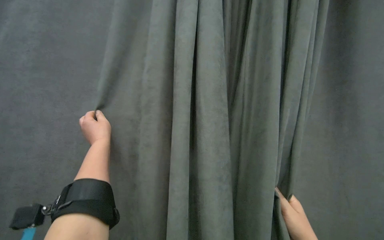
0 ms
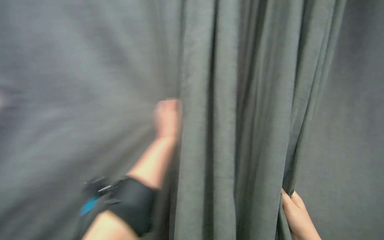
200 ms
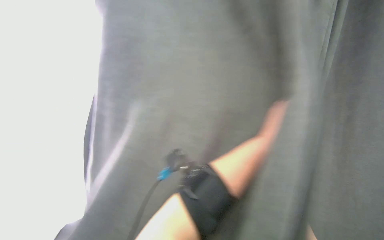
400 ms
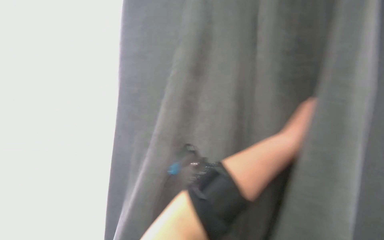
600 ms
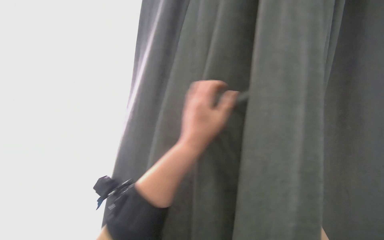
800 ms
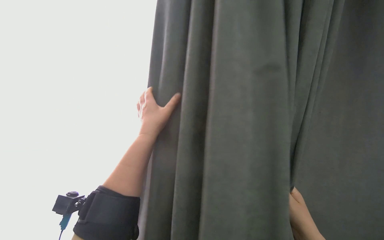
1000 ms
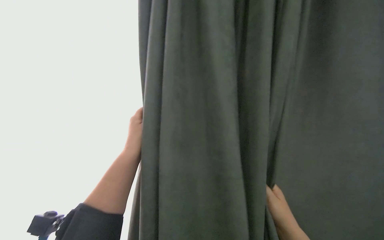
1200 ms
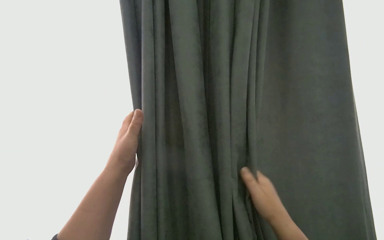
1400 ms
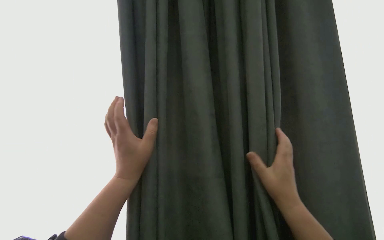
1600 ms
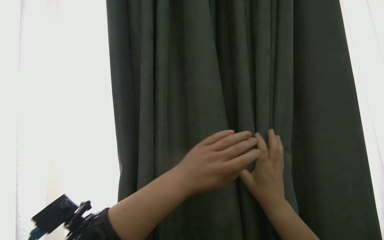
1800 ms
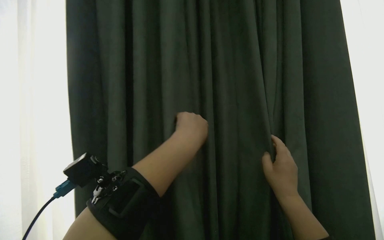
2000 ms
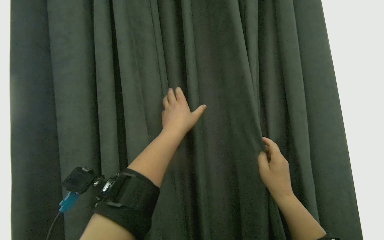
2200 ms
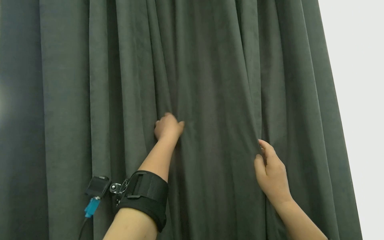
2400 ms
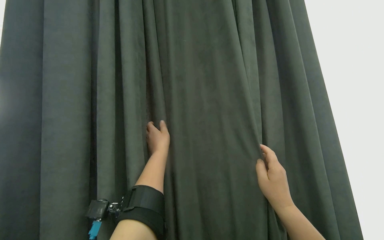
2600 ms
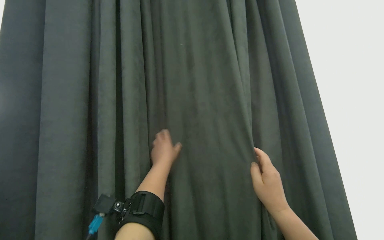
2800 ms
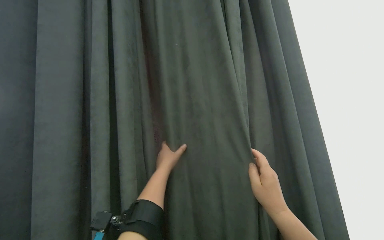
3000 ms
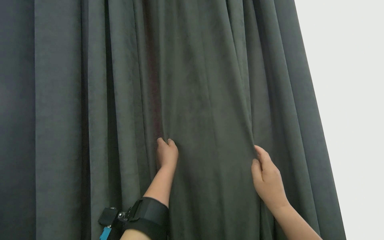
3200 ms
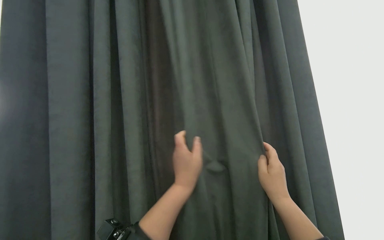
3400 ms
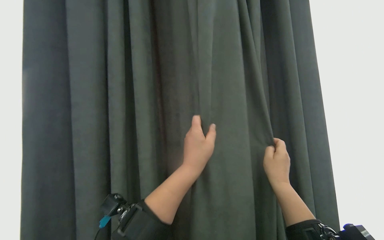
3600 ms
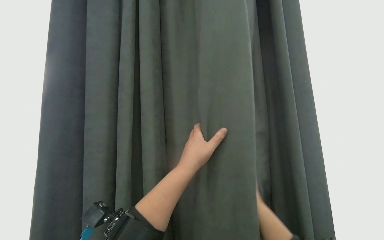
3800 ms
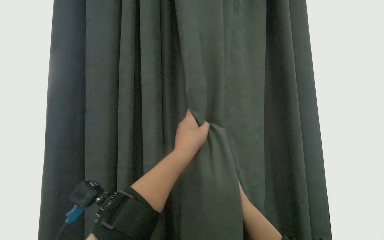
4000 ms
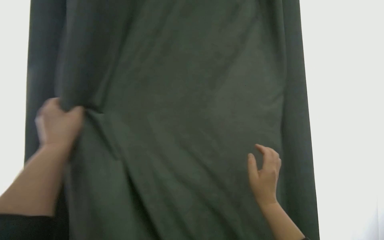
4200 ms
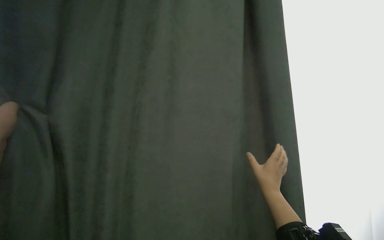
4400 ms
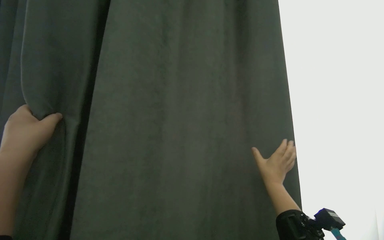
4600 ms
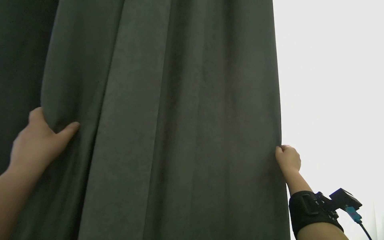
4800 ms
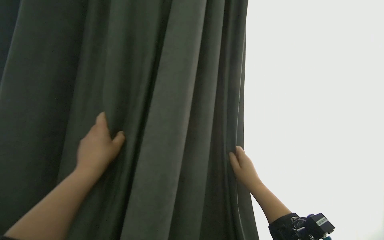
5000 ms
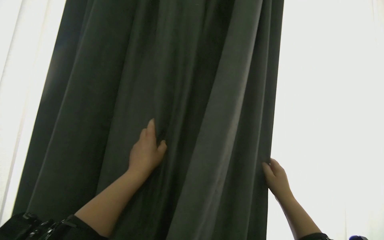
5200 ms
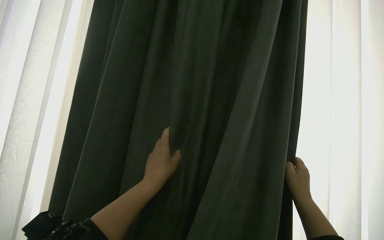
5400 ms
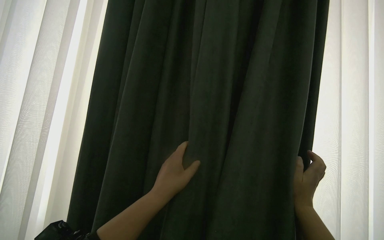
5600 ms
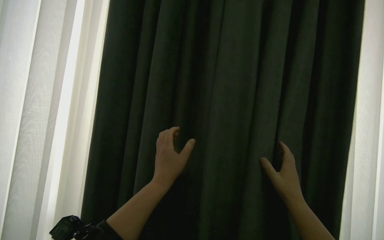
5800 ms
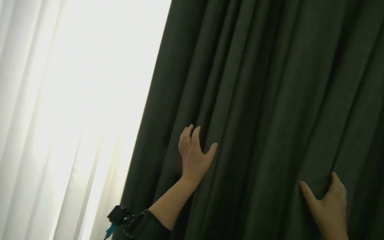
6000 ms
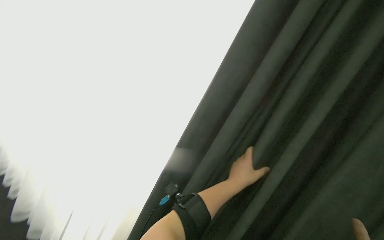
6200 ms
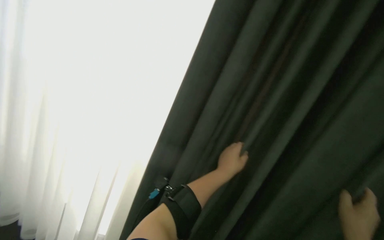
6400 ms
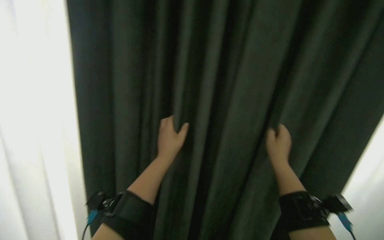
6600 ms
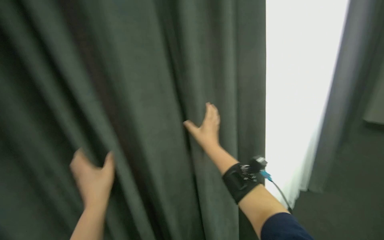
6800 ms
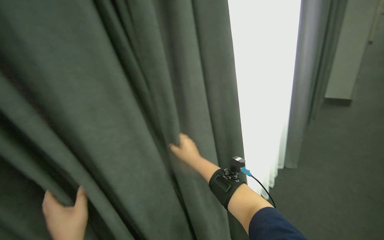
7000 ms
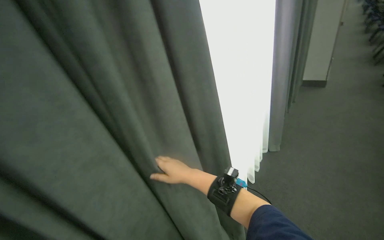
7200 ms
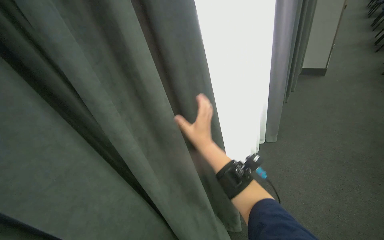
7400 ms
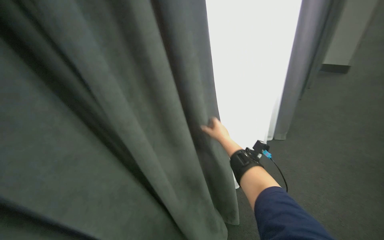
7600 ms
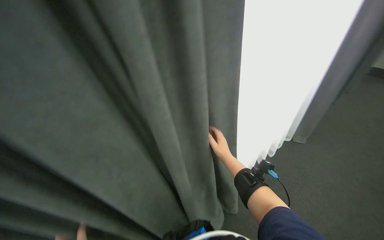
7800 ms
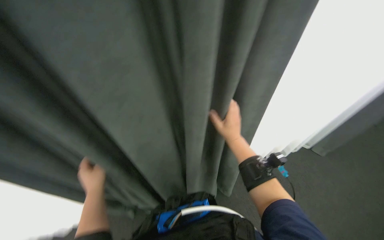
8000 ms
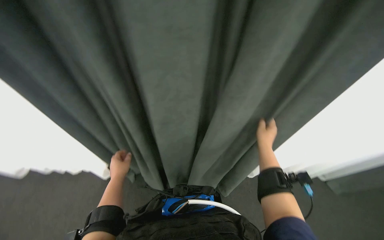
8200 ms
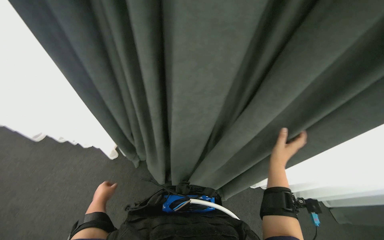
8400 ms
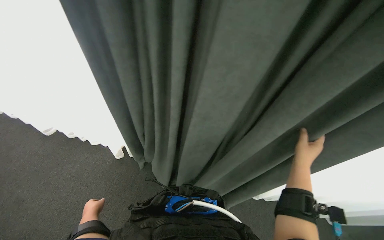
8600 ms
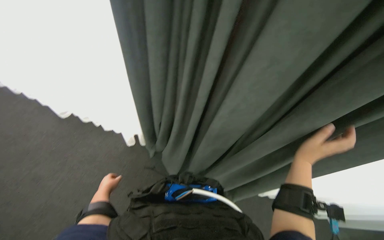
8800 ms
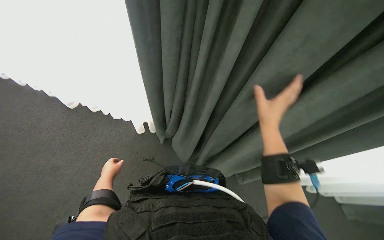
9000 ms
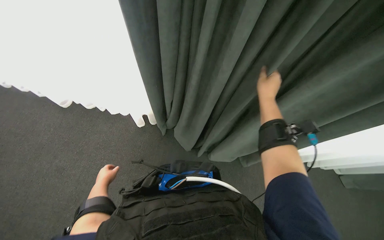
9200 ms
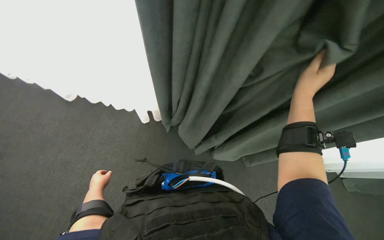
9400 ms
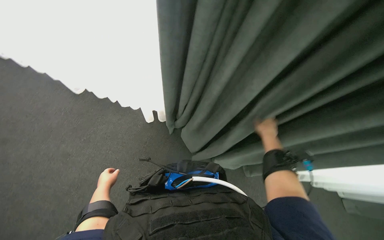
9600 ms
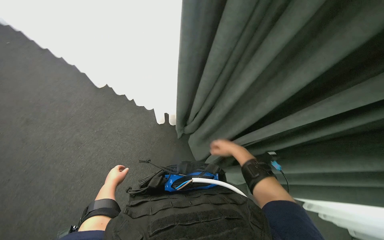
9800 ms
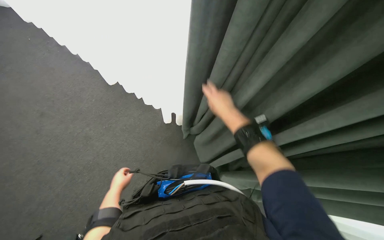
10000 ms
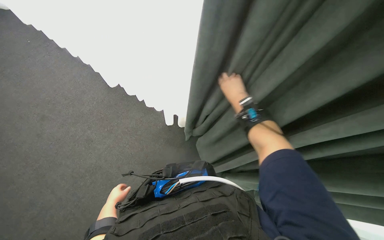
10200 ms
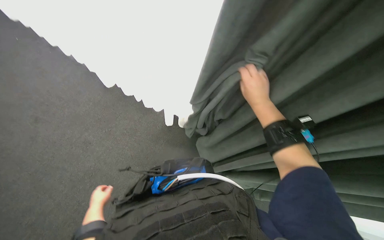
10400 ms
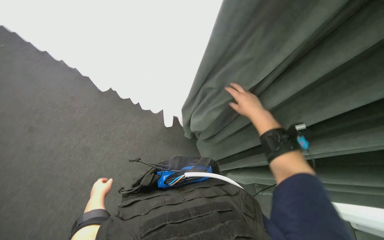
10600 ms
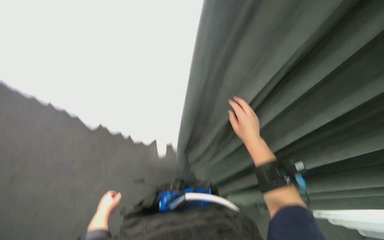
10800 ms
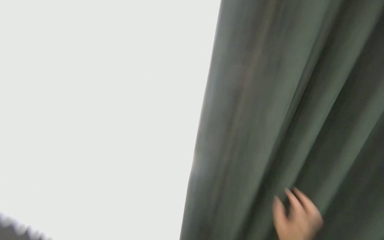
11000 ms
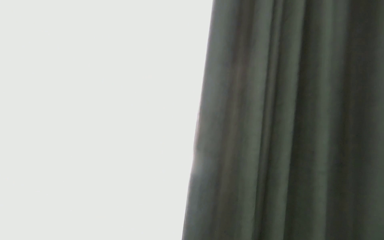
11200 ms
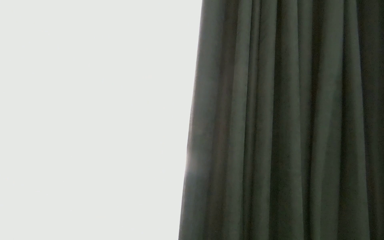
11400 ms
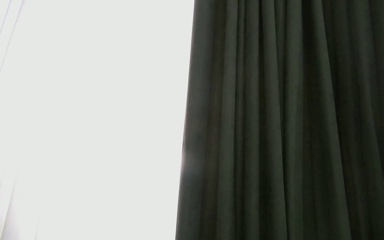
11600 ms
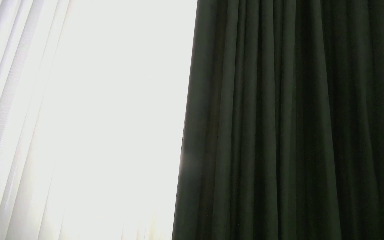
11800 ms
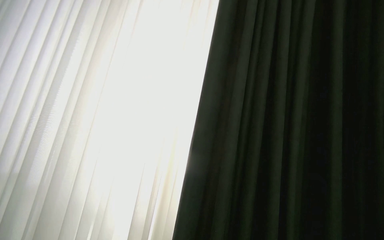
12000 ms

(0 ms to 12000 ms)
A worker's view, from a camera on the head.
Job: organizing items.
The whole recording: Pulling room curtains. The worker pulls and adjusts the grey and white curtains across the window.
1600 ms - 3000 ms: The left hand heads farther from the camera, covering about 10 cm.
3000 ms - 4400 ms: The right hand travels farther from the camera by approximately 15 cm. The left hand travels to the left and nearer to the camera by some 40 cm.
4400 ms - 6000 ms: The left hand heads to the right and farther from the camera, covering some 50 cm. The right hand is displaced to the right by about 15 cm.
6000 ms - 7600 ms: The camera pitches downward, by roughly 20 degrees.
7600 ms - 9000 ms: The wearer's head swings about 60 degrees to the left. The wearer looks roughly 25 degrees further downward.
9000 ms - 10400 ms: The right hand heads up the picture, covering approximately 15 cm, and travels farther from the camera and back again, roughly 20 cm each way.
10400 ms - 12000 ms: The view tilts approximately 25 degrees upward.

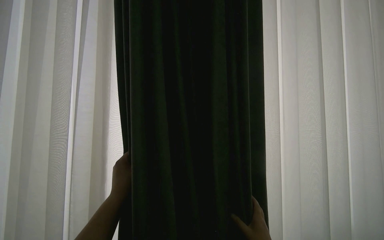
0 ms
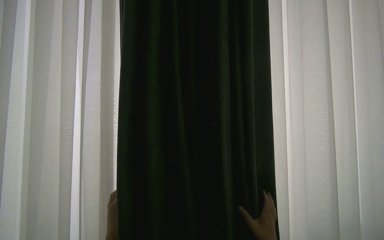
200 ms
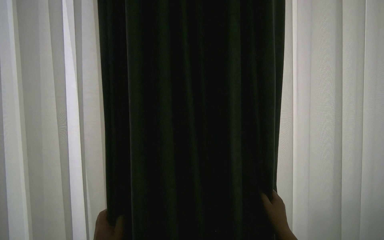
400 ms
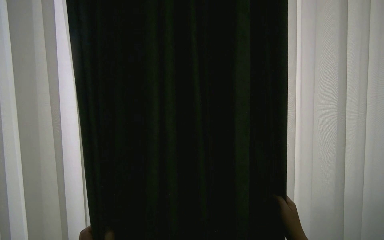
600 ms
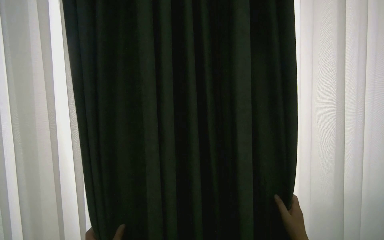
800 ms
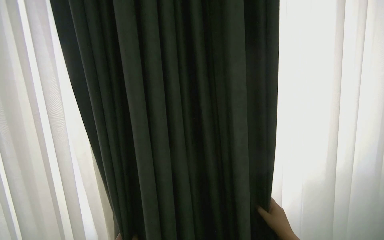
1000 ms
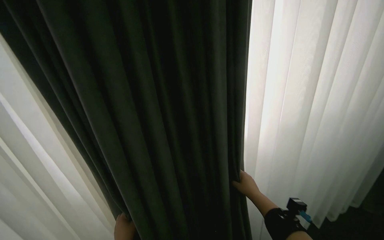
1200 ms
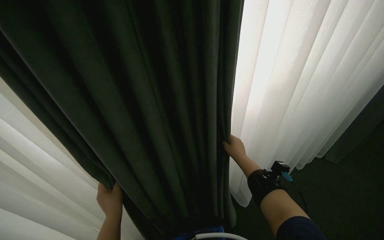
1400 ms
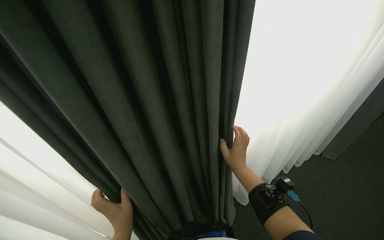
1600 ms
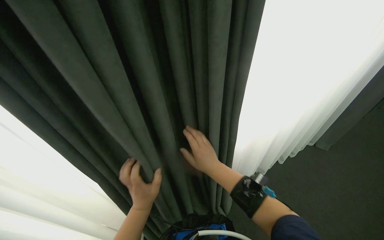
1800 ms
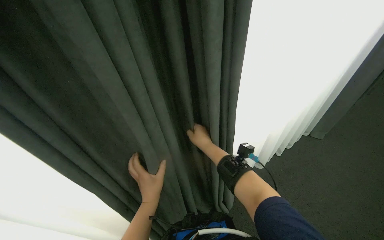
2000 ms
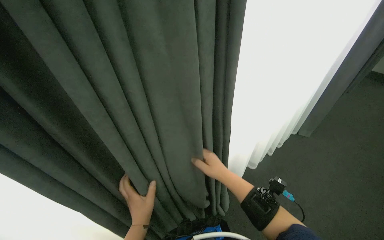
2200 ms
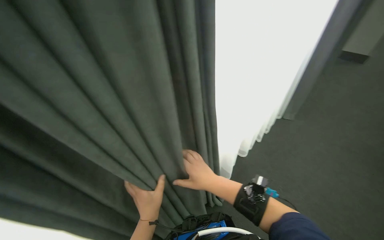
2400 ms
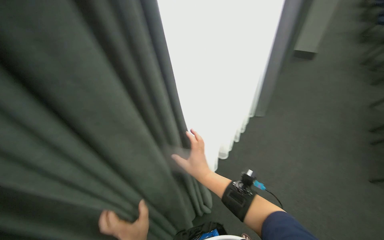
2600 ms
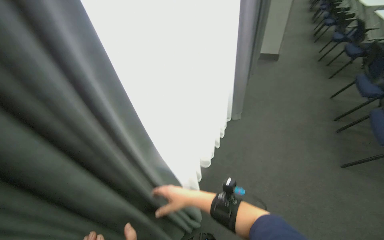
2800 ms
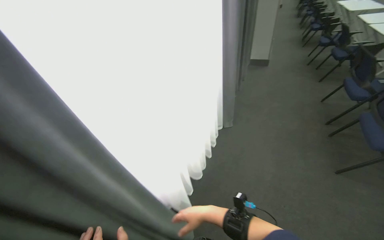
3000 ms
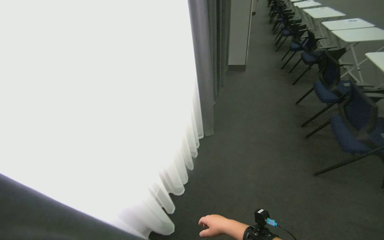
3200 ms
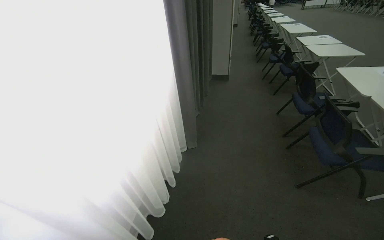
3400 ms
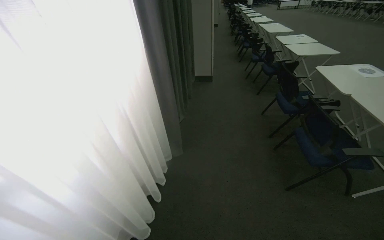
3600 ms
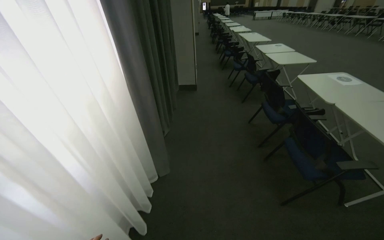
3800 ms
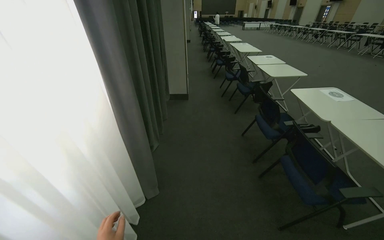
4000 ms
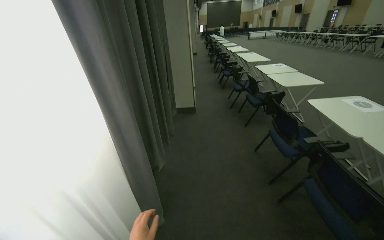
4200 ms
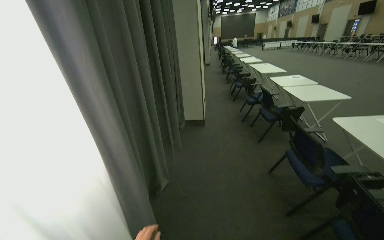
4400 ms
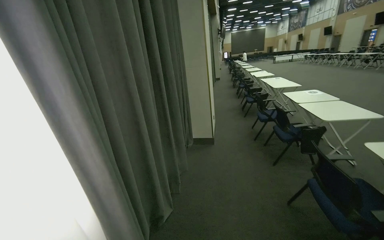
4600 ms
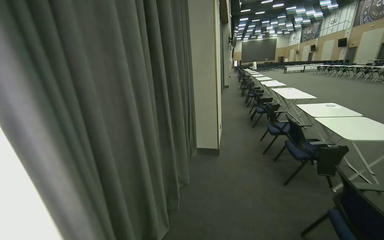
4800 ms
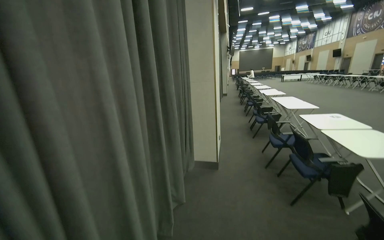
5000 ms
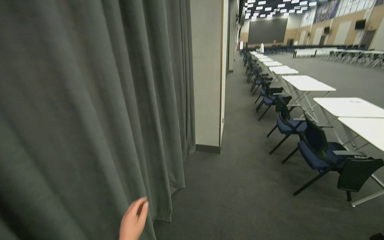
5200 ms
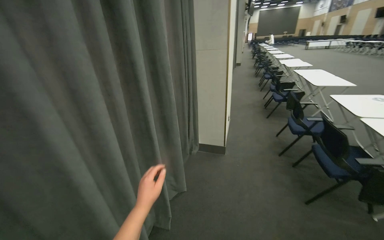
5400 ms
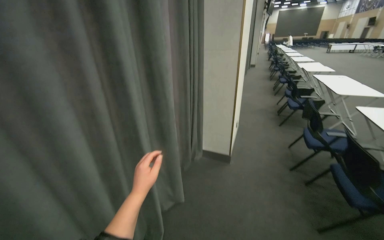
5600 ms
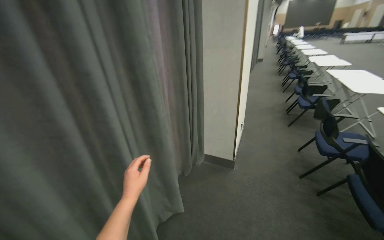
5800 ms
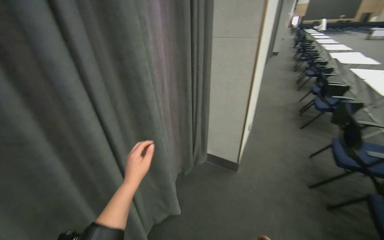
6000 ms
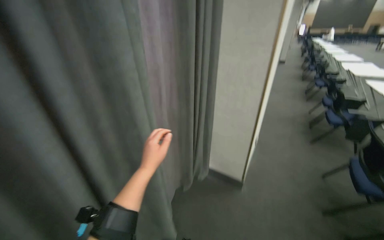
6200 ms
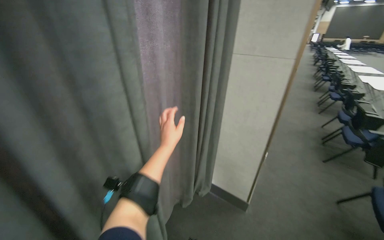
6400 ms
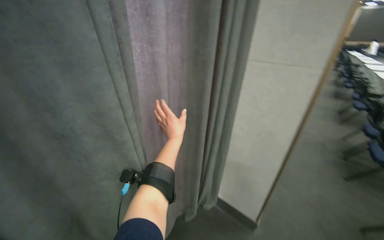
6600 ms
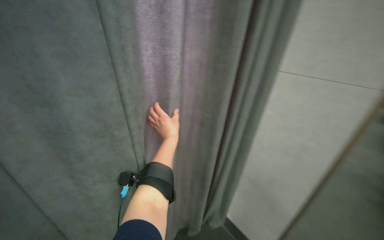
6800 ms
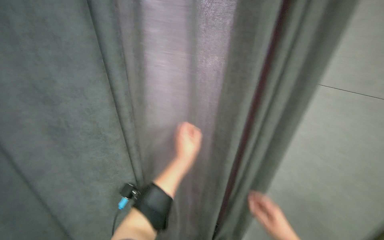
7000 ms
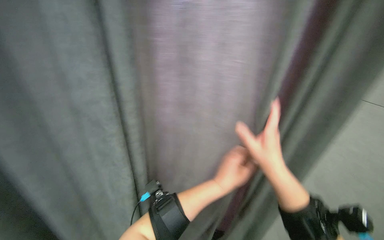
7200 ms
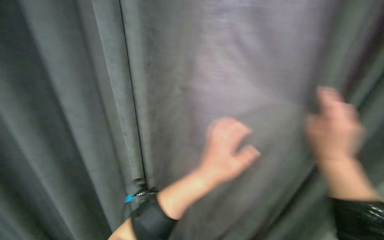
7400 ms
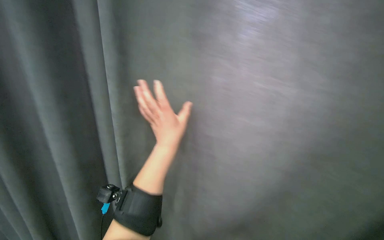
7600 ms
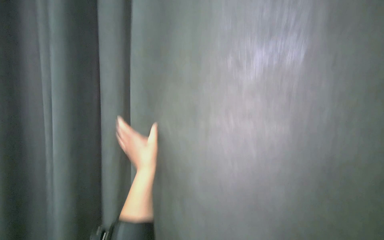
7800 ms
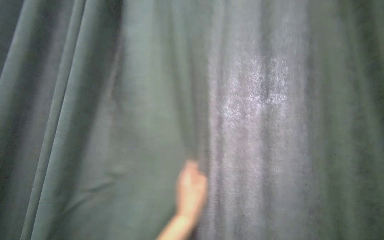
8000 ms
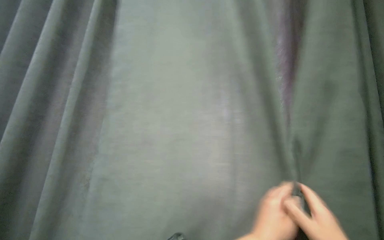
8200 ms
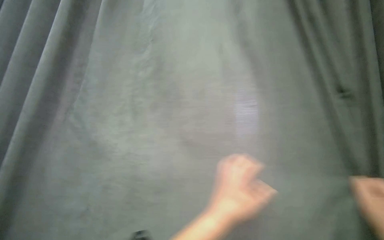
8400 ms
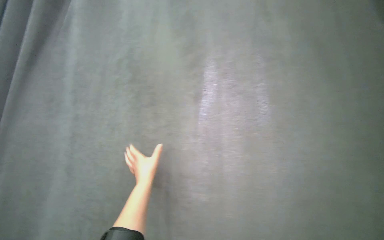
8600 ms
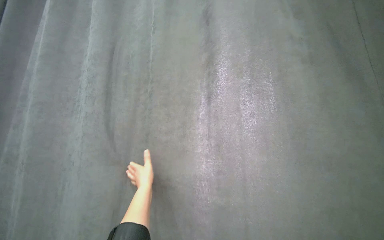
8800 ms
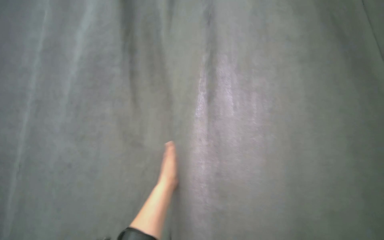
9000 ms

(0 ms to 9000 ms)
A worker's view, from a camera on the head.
Job: organizing items.
The whole recording: Pulling room curtains. The worker pulls and adjusts the grey and white curtains across the window.
1600 ms - 3000 ms: The wearer looks approximately 40 degrees further to the right.
3000 ms - 4400 ms: The camera is carried about 1 m. The head turns to the right by some 20 degrees. The wearer looks some 15 degrees further upward.
4400 ms - 6000 ms: The head travels approximately 1.5 m. The head turns to the left by some 25 degrees.
6000 ms - 7600 ms: The camera travels some 50 cm. The head turns to the left by approximately 25 degrees.
7600 ms - 9000 ms: The left hand moves left and right over roughly 30 cm, changing direction 2 times.
